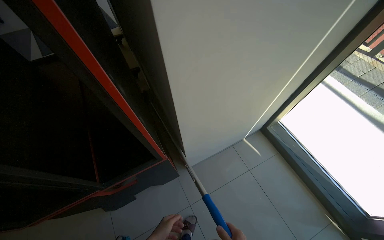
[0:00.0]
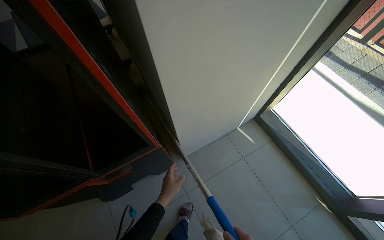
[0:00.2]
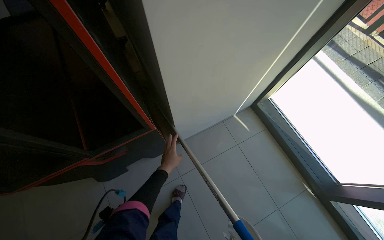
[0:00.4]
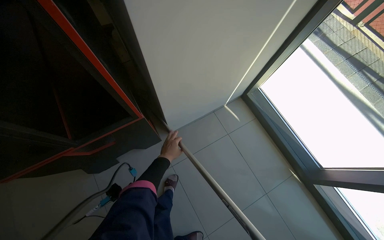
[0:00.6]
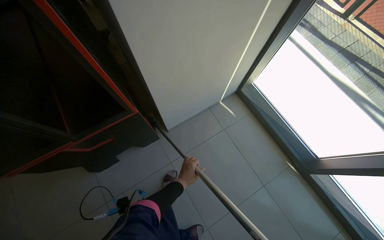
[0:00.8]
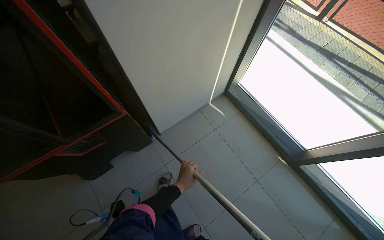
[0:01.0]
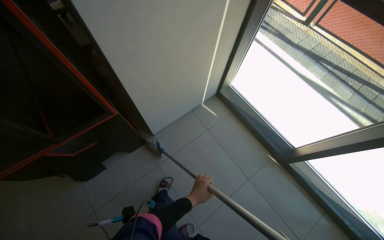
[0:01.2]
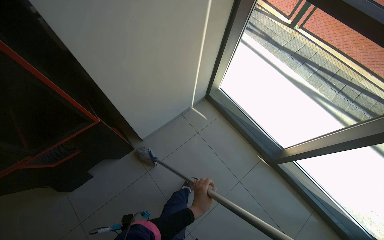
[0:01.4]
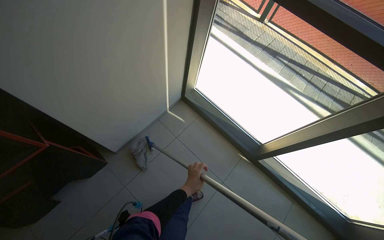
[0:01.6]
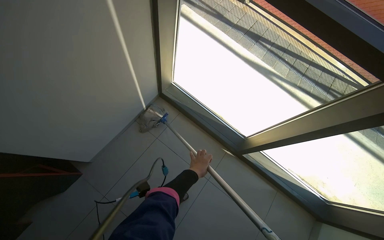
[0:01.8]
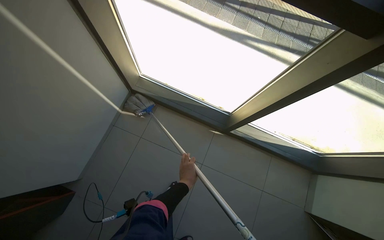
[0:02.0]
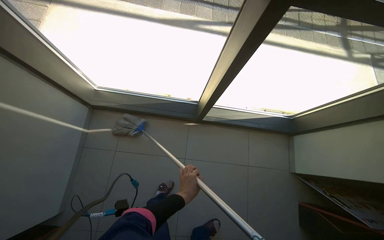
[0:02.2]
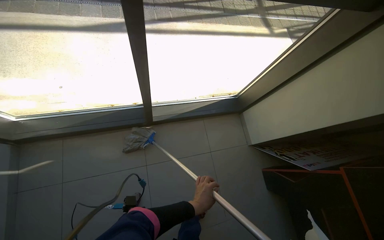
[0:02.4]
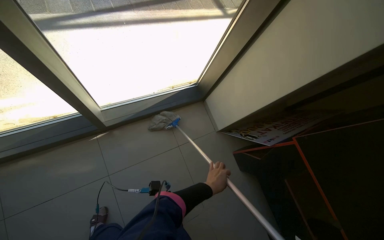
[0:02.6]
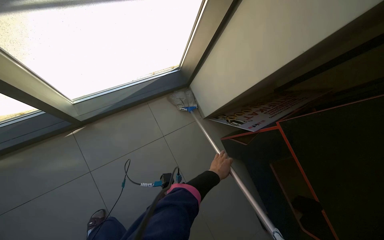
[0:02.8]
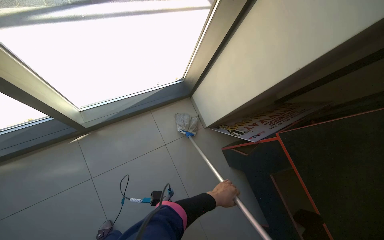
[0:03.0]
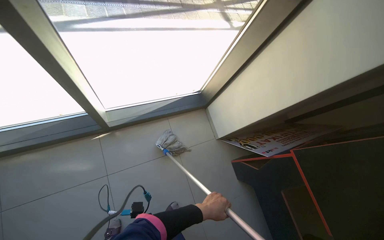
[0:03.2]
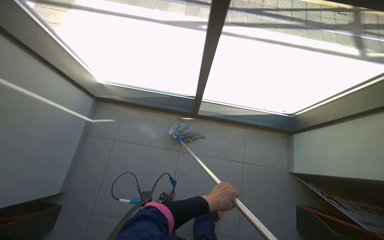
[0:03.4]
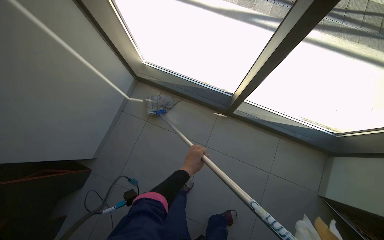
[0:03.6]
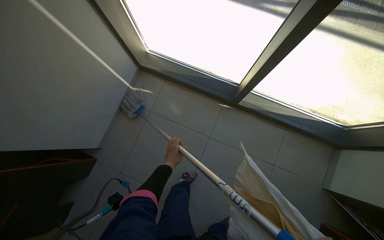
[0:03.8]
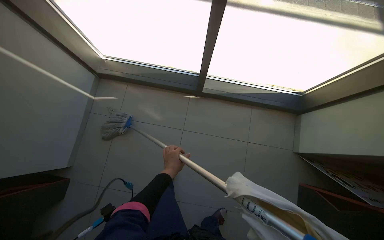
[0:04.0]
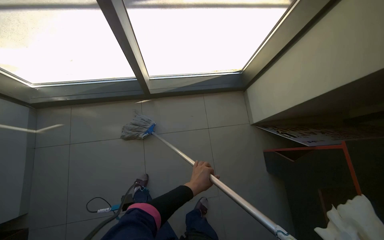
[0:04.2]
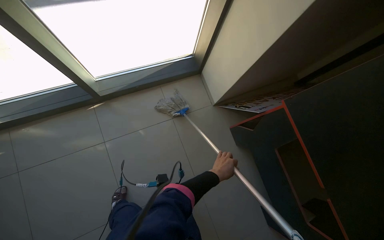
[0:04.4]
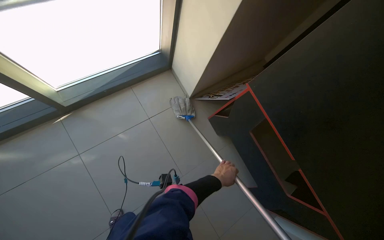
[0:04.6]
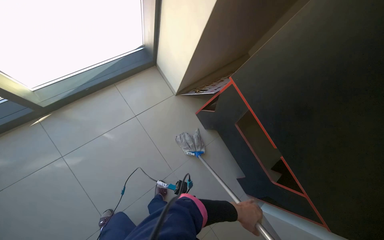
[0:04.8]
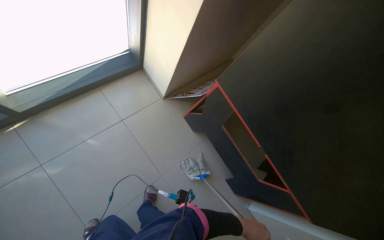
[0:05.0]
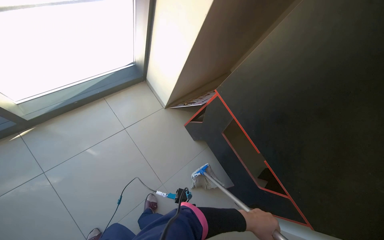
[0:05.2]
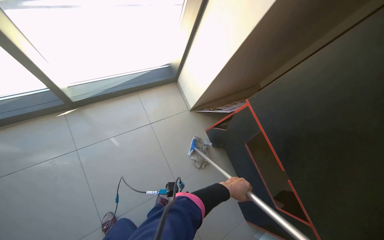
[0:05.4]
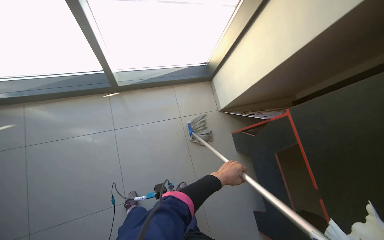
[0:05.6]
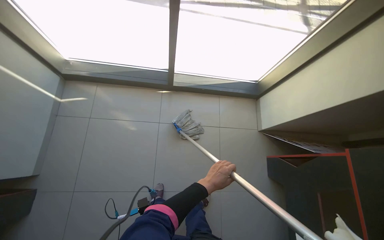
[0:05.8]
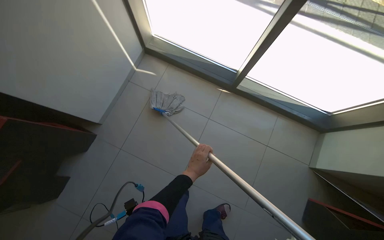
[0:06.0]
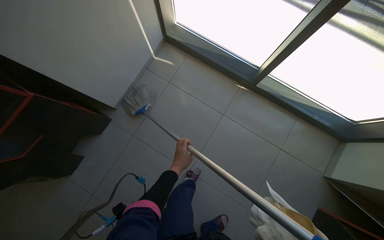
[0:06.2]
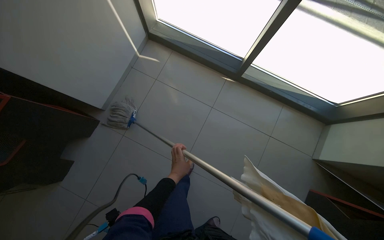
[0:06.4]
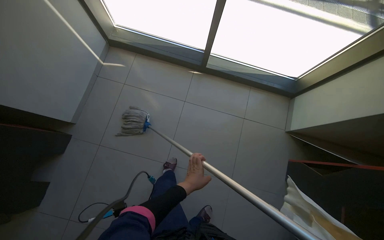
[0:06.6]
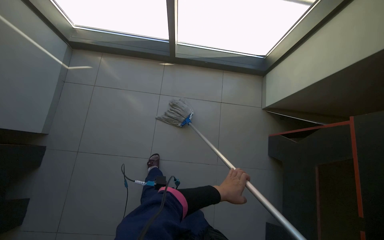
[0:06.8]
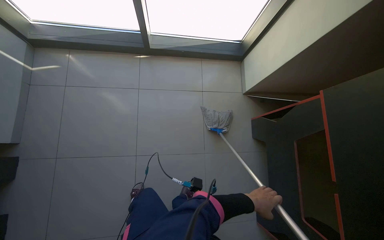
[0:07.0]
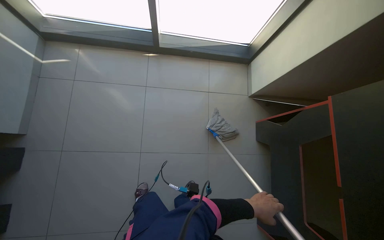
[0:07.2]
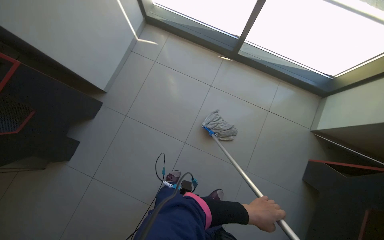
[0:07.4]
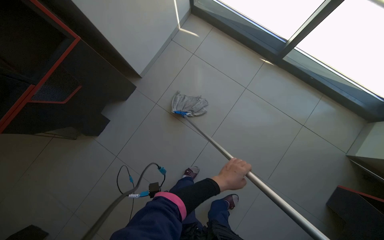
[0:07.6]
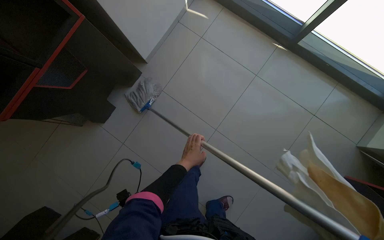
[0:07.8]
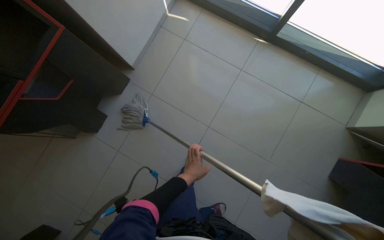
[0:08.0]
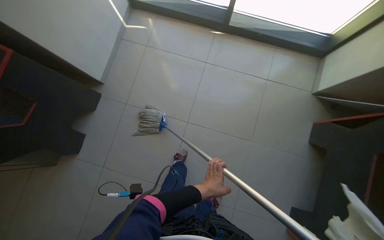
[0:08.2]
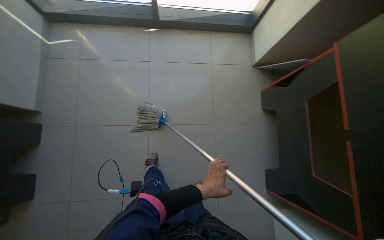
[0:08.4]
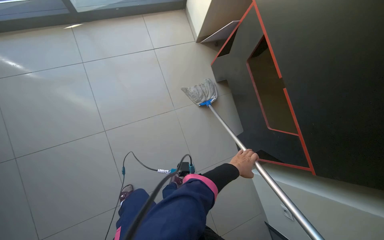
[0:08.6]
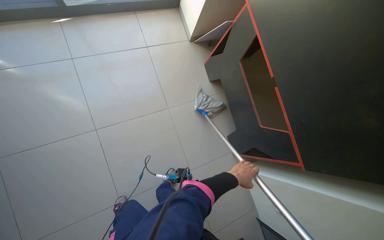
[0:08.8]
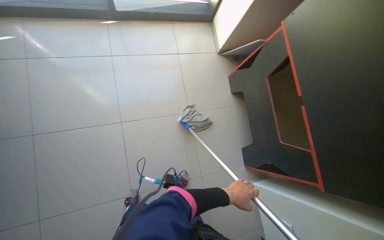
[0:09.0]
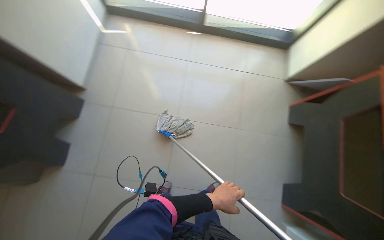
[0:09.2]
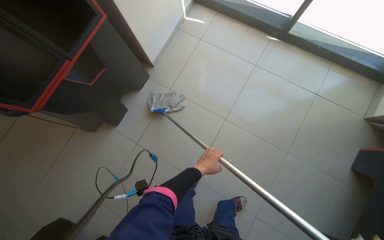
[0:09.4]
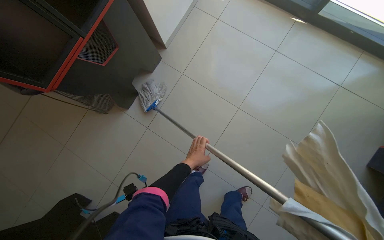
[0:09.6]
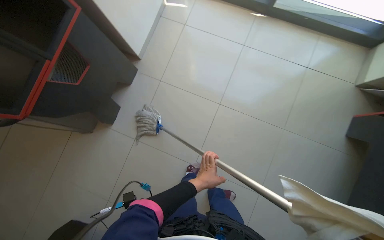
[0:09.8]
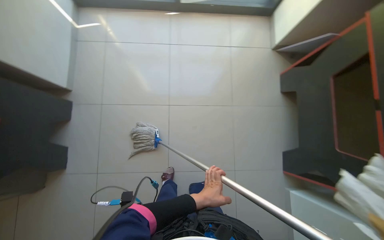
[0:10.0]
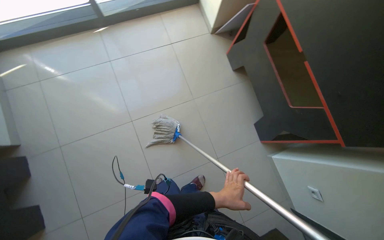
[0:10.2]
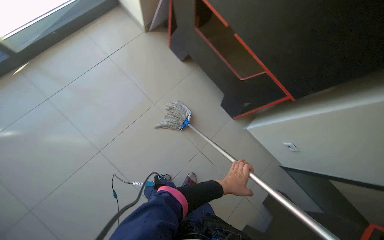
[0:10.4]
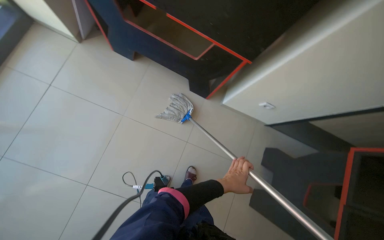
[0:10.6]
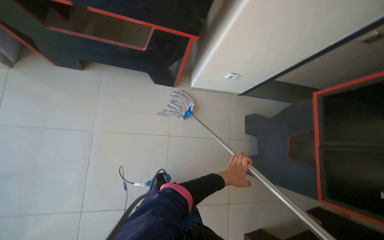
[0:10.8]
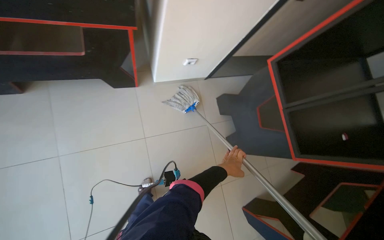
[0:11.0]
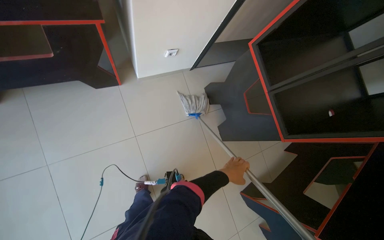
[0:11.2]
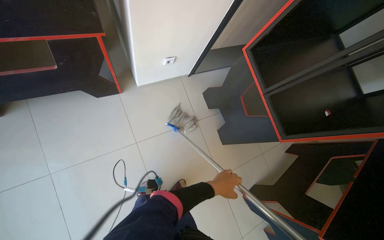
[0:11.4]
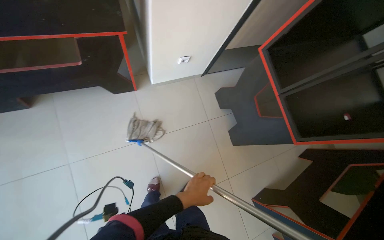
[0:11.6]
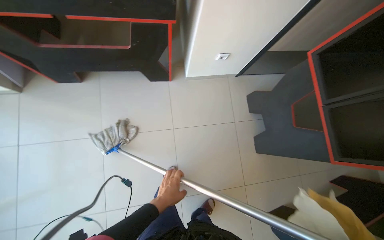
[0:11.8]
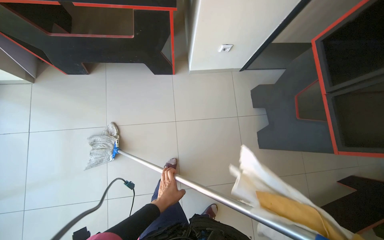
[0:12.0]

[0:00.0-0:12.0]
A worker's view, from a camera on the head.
Job: mopping floor.
The whole recording: Mopping tiled floor. The worker mops the tiled floor with a mop.
0:00.0 to 0:01.6: The head turns to the right by approximately 20 degrees.
0:01.6 to 0:03.0: The wearer moves approximately 70 cm. The wearer's head swings roughly 70 degrees to the right. The camera pitches downward, by some 20 degrees.
0:04.4 to 0:06.0: The head travels some 50 cm. The head turns to the left by some 45 degrees.
0:07.6 to 0:09.0: The wearer looks approximately 50 degrees further to the right.
0:09.0 to 0:10.4: The head rotates roughly 55 degrees to the right.

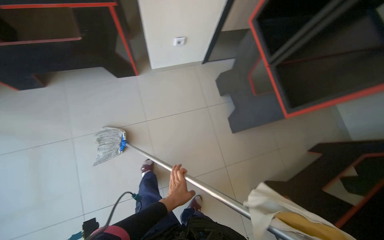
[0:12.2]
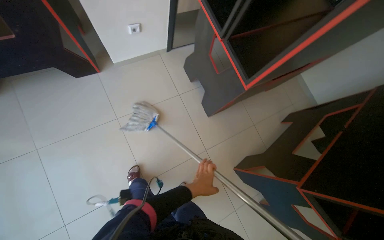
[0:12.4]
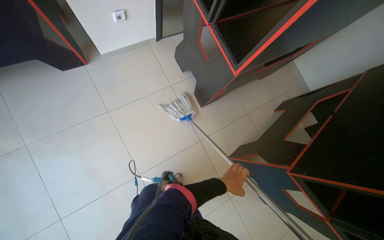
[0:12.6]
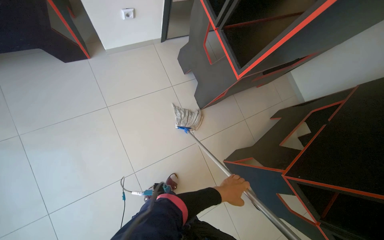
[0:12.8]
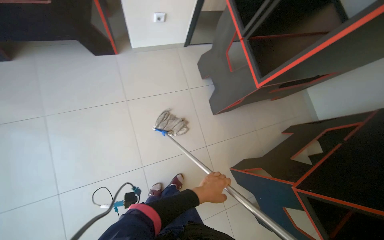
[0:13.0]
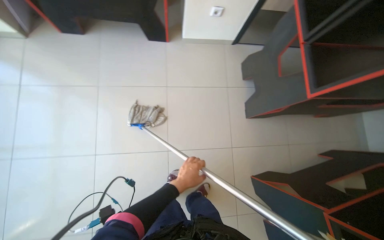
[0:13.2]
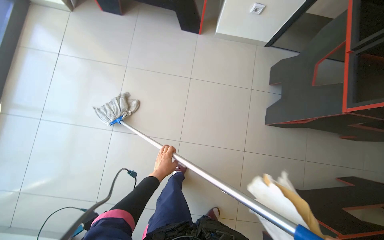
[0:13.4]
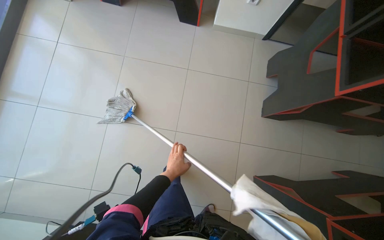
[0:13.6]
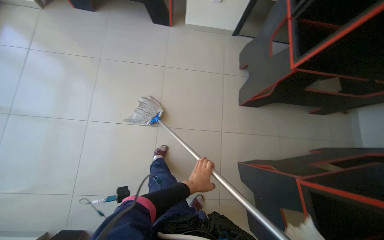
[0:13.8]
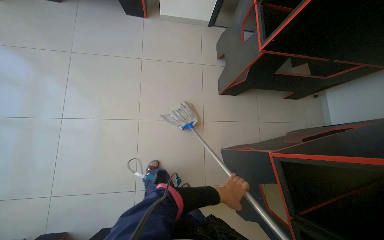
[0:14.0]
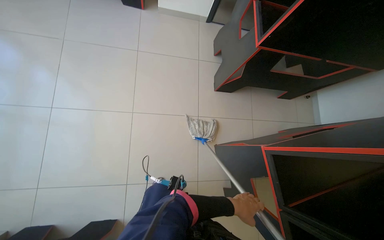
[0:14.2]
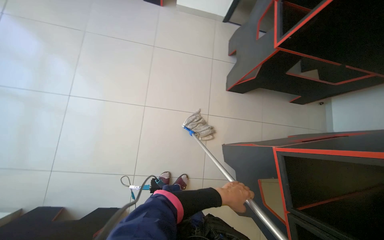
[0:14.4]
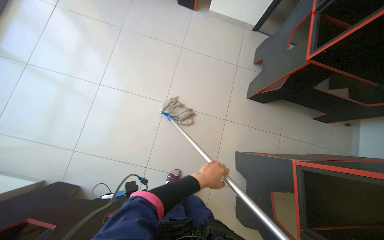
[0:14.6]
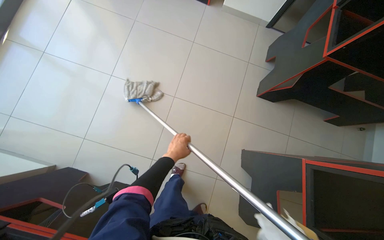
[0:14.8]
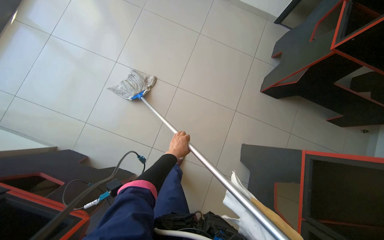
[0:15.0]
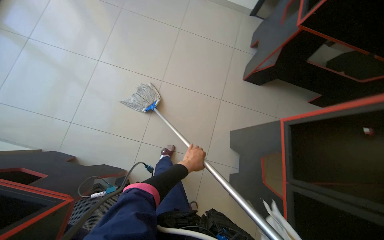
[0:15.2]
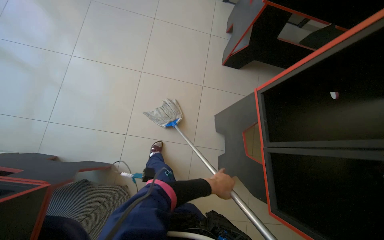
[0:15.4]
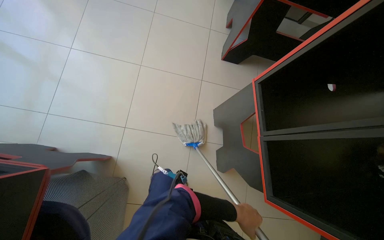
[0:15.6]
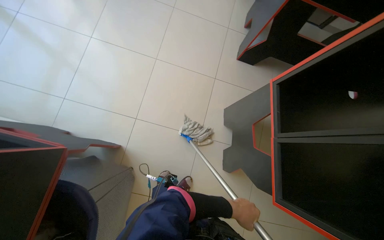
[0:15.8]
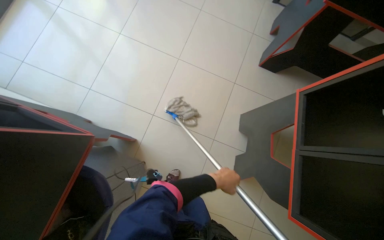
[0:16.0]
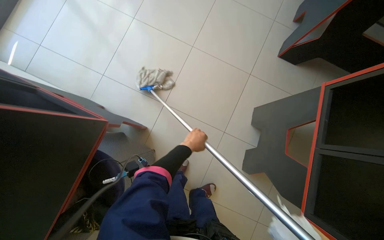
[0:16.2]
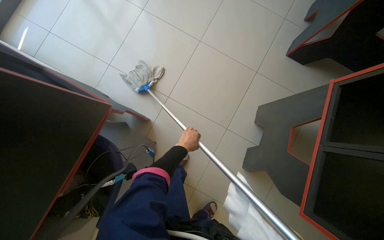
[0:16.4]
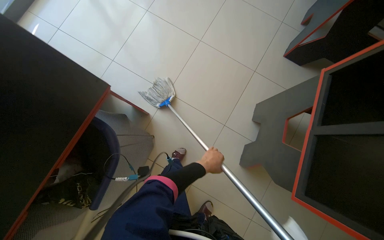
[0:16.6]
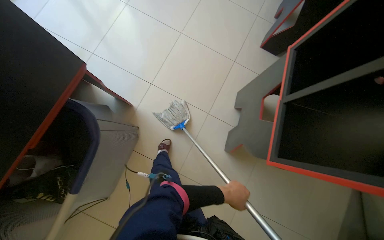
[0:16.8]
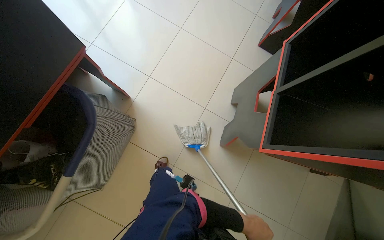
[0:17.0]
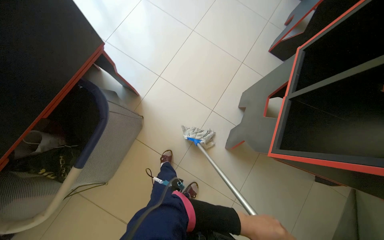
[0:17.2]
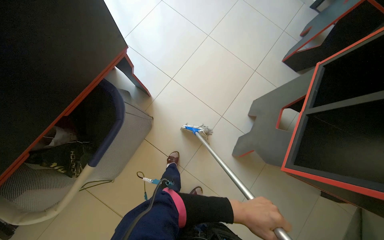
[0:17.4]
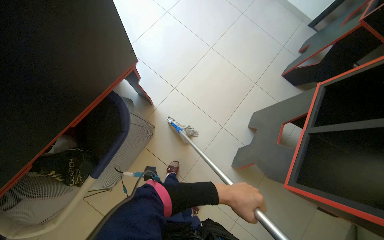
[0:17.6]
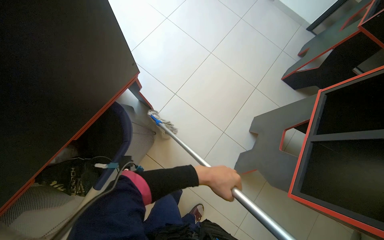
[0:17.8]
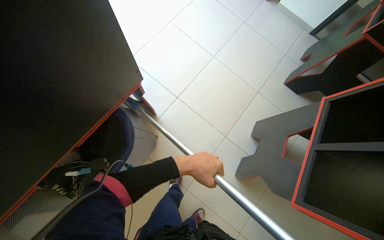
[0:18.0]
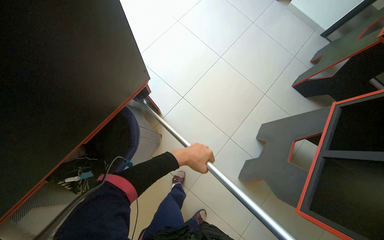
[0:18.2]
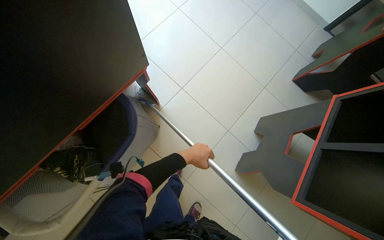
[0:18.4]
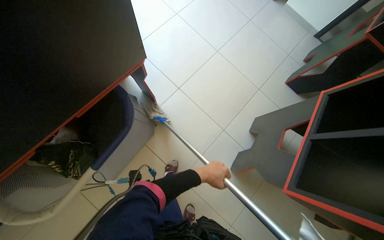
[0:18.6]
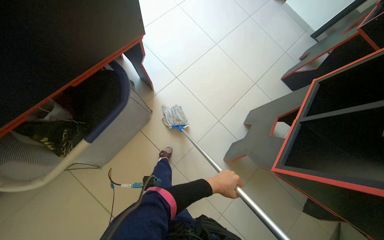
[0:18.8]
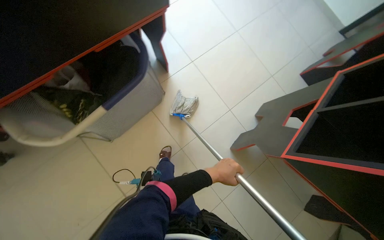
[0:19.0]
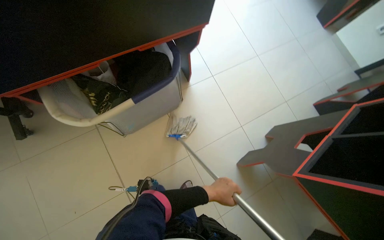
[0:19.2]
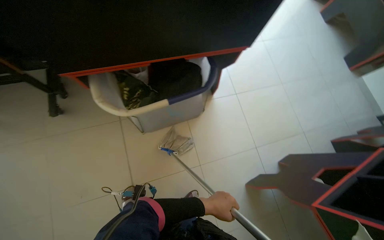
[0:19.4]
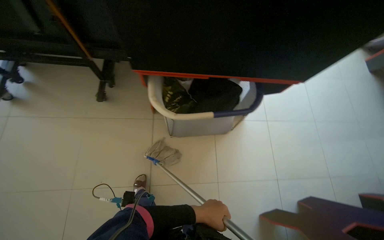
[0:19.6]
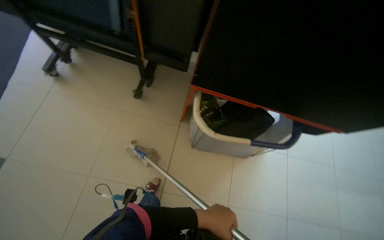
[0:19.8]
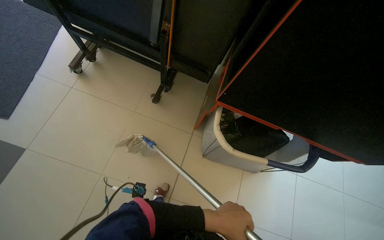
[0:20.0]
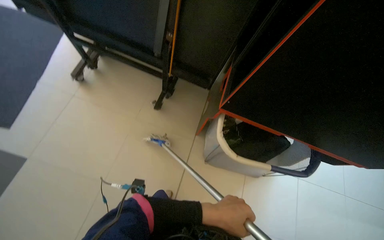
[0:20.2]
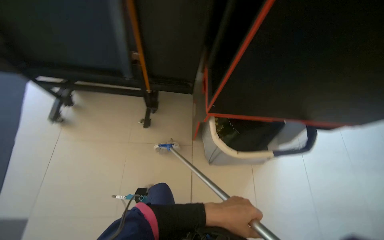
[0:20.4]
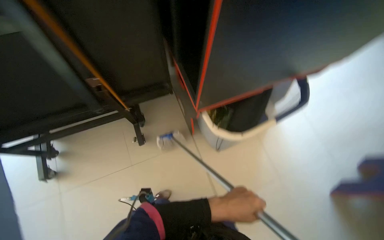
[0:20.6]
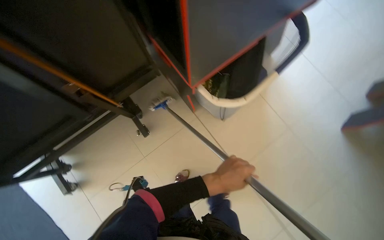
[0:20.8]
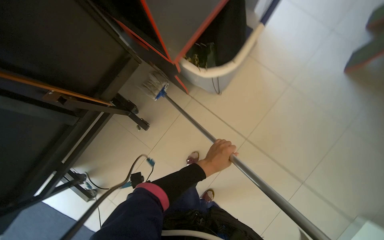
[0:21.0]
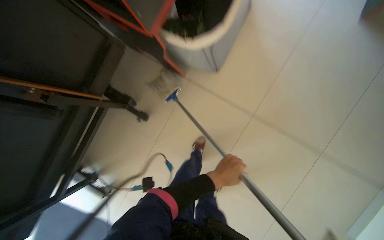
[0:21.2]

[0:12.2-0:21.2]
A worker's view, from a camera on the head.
Job: mopping floor.
The whole recording: Mopping tiled floor. The worker mops the tiled floor with a mop.
0:12.2 to 0:13.8: The head travels approximately 50 cm.
0:13.8 to 0:15.2: The left hand goes left and right, about 25 cm each way, reversing 2 times.
0:15.2 to 0:16.6: The left hand goes left and right, roughly 20 cm each way, reversing 2 times.
0:16.6 to 0:18.2: The left hand heads to the left and nearer to the camera, covering approximately 20 cm, and travels down the picture and back again, roughly 40 cm each way.
0:18.2 to 0:19.8: The wearer moves about 90 cm. The view tilts approximately 15 degrees upward. The scene rotates clockwise by about 60 degrees.
0:19.8 to 0:21.2: The wearer looks roughly 20 degrees further downward. The scene rotates counterclockwise by some 75 degrees.
